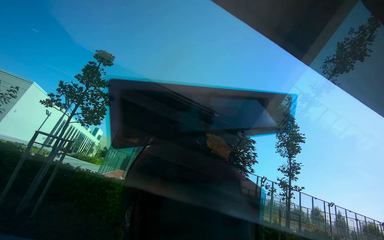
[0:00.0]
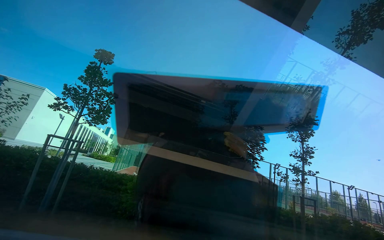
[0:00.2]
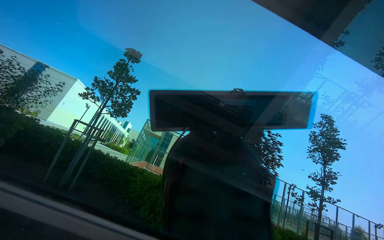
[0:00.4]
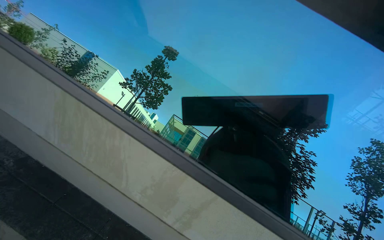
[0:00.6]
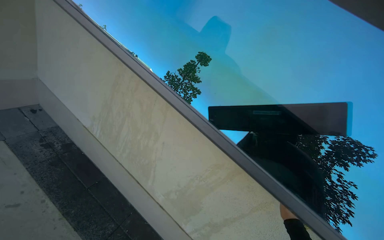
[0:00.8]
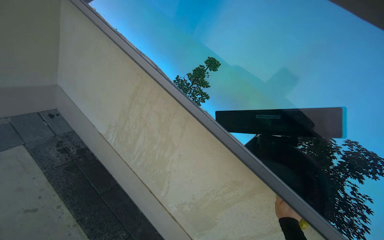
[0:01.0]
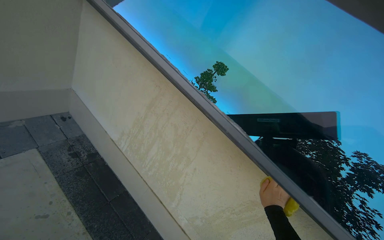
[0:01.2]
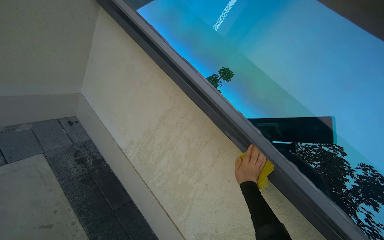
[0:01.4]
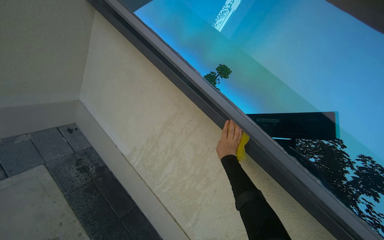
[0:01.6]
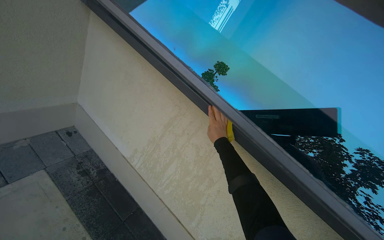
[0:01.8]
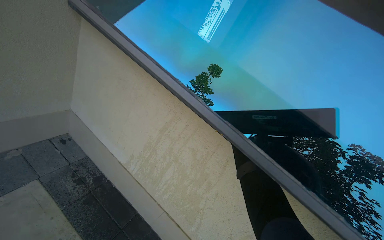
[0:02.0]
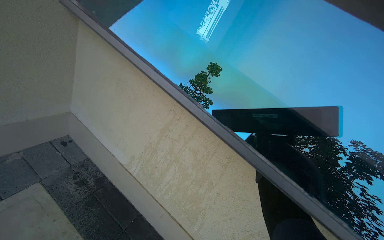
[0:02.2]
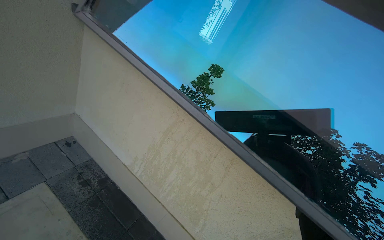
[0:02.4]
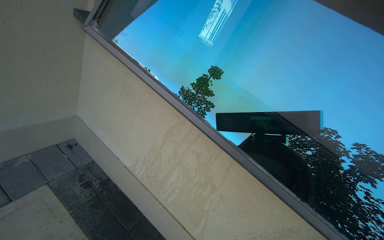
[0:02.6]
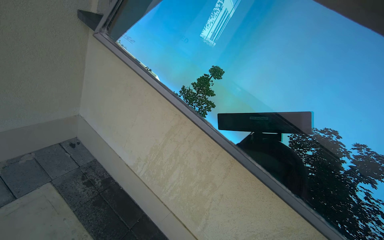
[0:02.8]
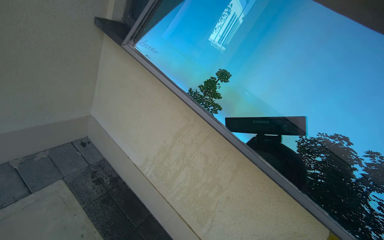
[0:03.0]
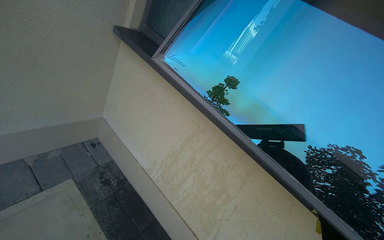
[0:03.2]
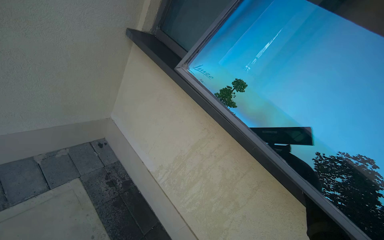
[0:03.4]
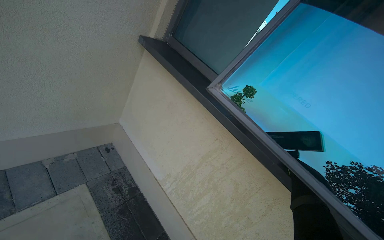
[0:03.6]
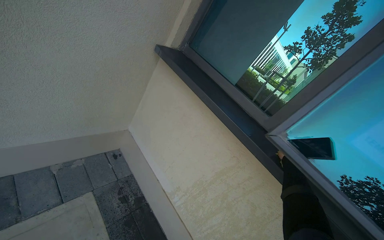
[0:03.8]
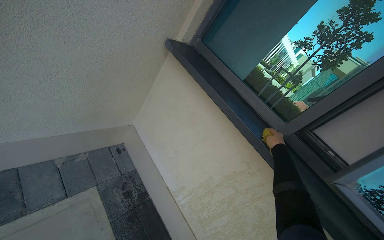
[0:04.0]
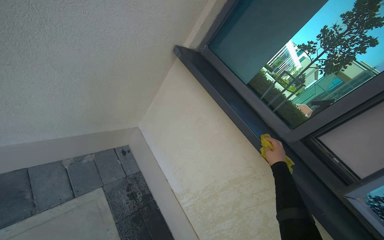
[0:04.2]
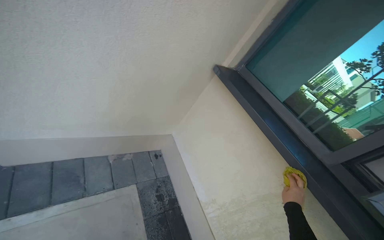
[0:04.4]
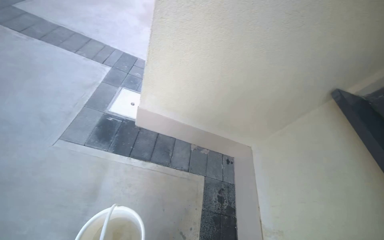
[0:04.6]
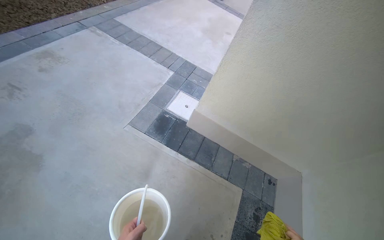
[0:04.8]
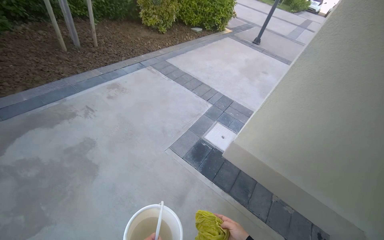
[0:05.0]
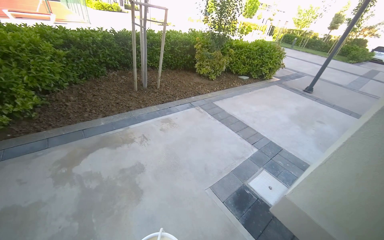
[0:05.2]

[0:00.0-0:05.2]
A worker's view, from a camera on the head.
Job: wiping surfaces.
The whole recording: Wiping window frame. The worker wipes the inside of the opened window frames with a yellow cloth.
0:00.0 to 0:01.8: The head rotates some 35 degrees to the left.
0:03.4 to 0:05.2: The camera is carried about 70 cm. The head turns to the left by some 95 degrees. The view tilts approximately 35 degrees upward.

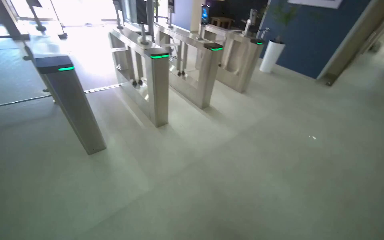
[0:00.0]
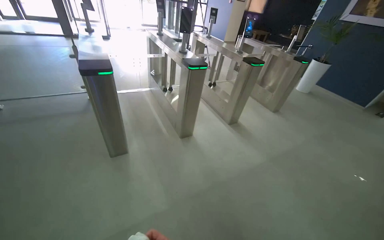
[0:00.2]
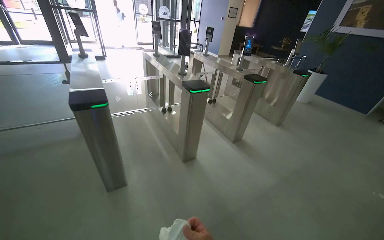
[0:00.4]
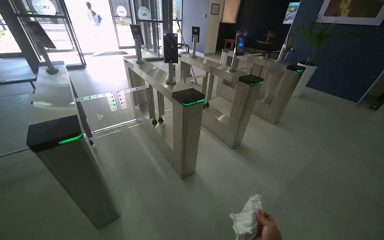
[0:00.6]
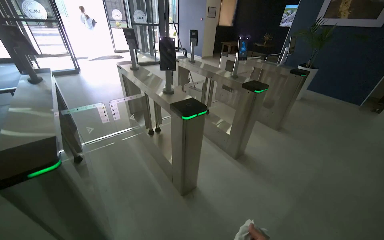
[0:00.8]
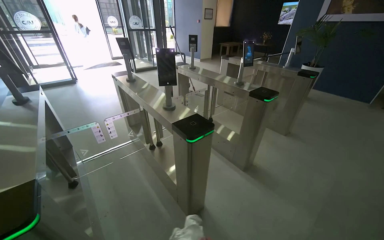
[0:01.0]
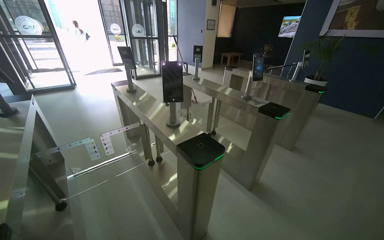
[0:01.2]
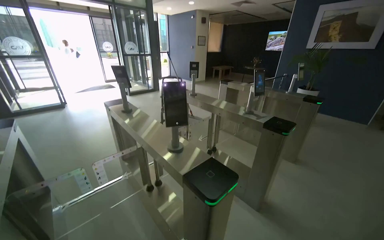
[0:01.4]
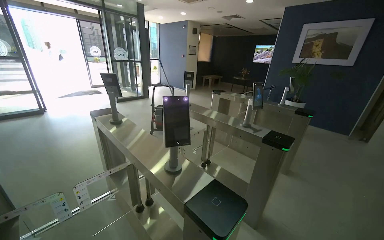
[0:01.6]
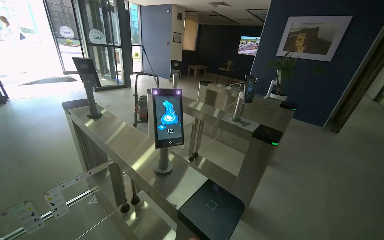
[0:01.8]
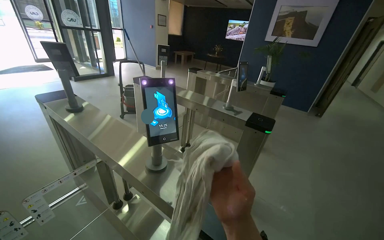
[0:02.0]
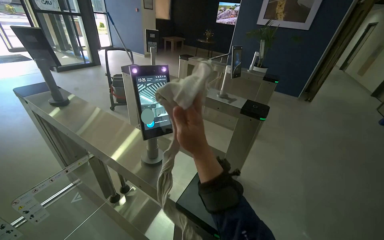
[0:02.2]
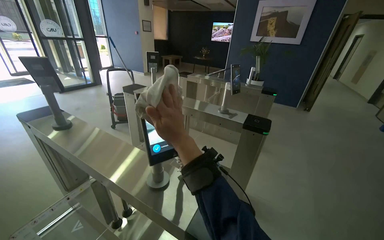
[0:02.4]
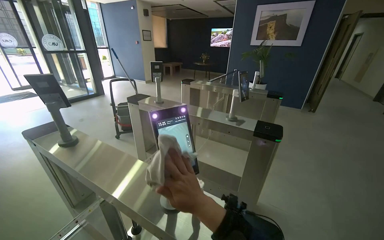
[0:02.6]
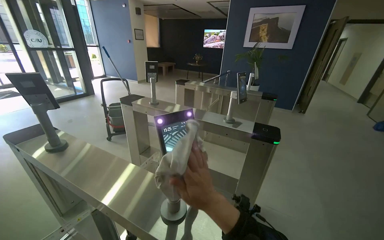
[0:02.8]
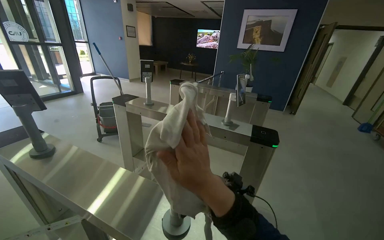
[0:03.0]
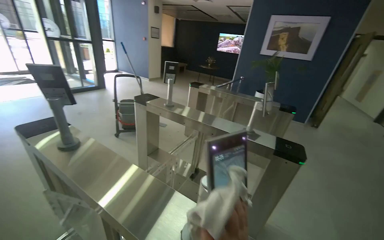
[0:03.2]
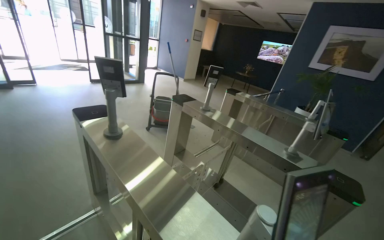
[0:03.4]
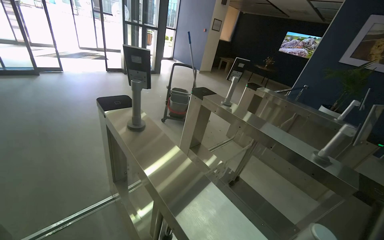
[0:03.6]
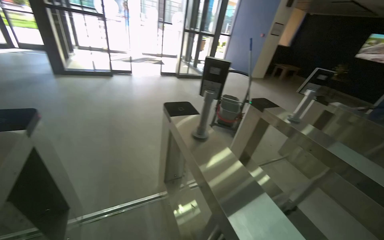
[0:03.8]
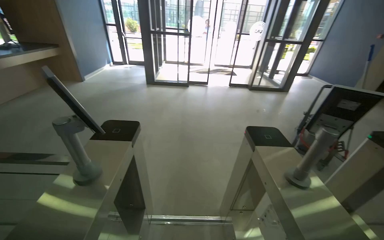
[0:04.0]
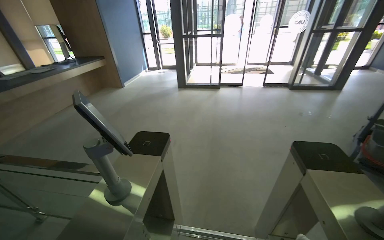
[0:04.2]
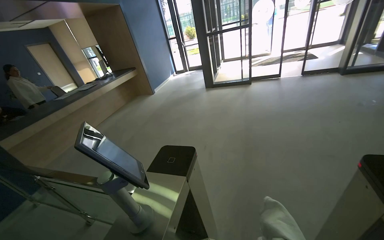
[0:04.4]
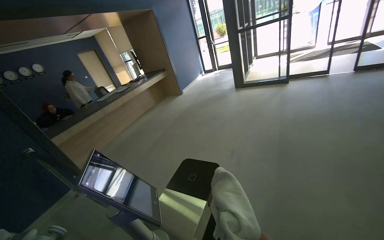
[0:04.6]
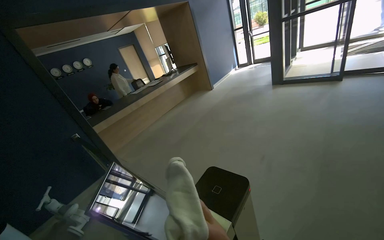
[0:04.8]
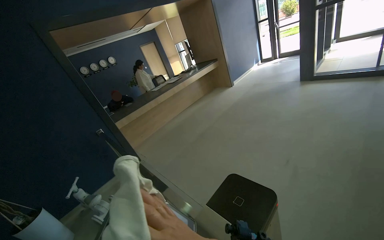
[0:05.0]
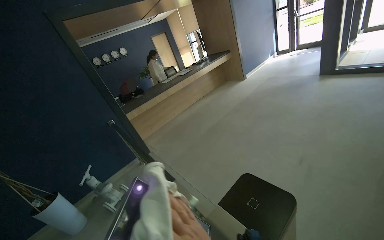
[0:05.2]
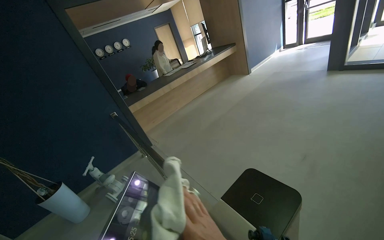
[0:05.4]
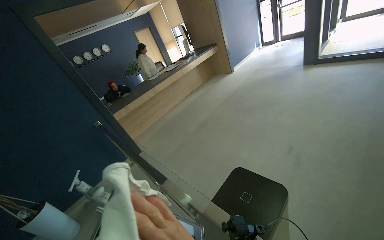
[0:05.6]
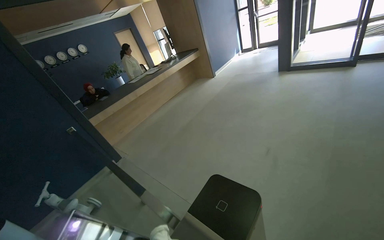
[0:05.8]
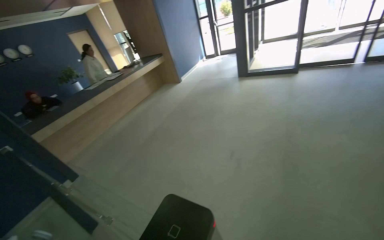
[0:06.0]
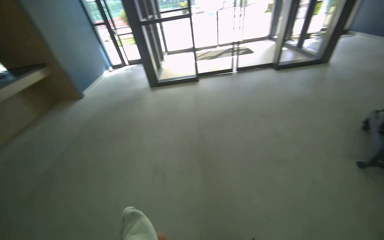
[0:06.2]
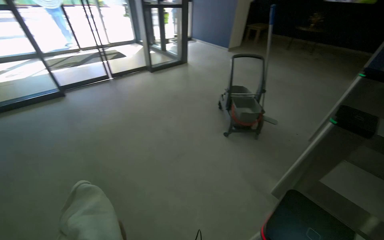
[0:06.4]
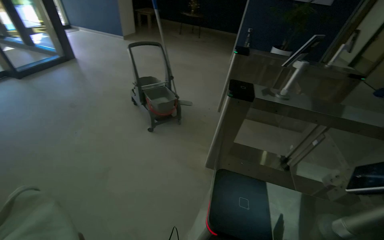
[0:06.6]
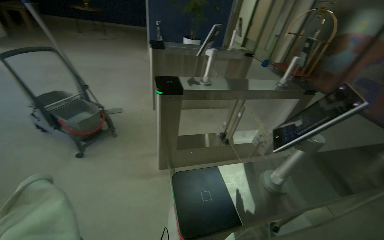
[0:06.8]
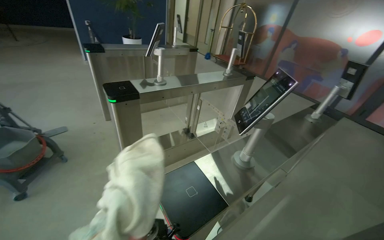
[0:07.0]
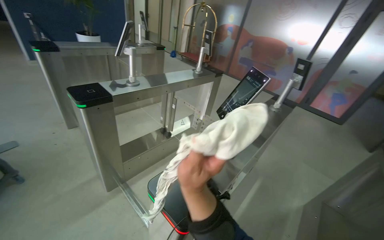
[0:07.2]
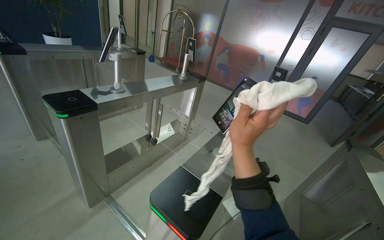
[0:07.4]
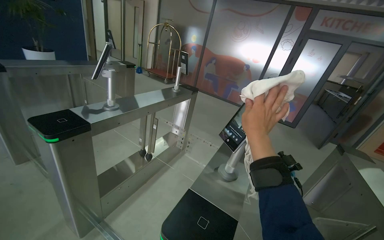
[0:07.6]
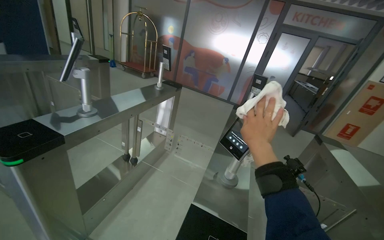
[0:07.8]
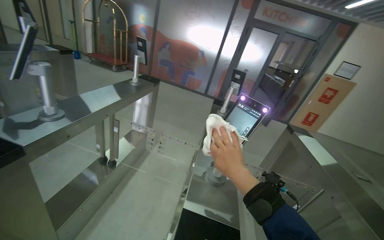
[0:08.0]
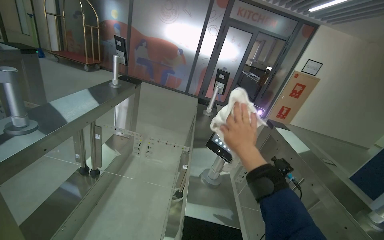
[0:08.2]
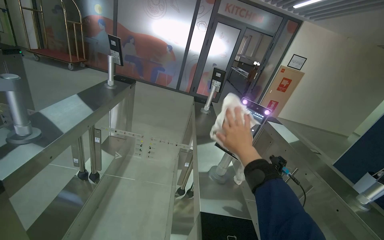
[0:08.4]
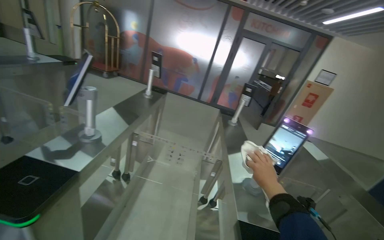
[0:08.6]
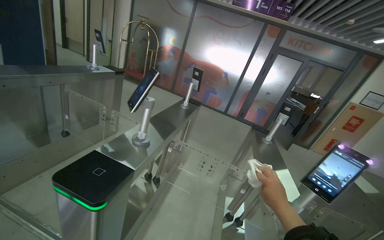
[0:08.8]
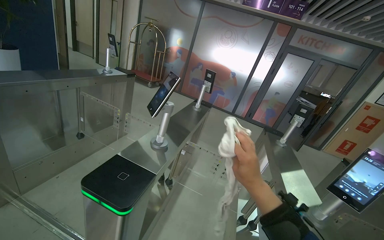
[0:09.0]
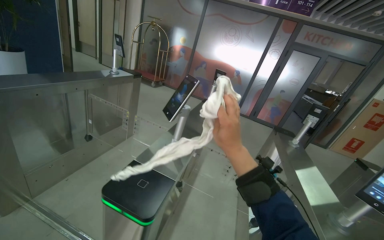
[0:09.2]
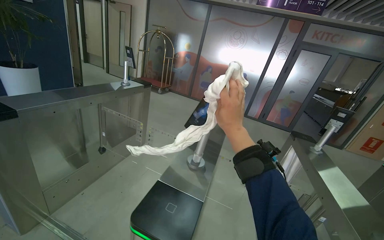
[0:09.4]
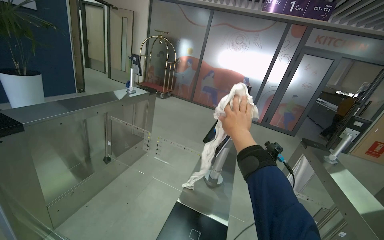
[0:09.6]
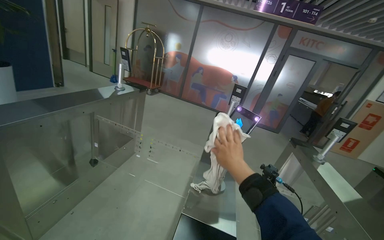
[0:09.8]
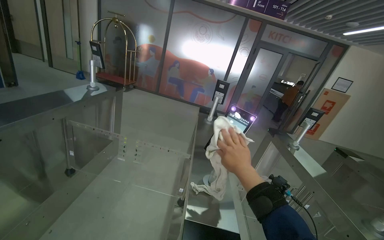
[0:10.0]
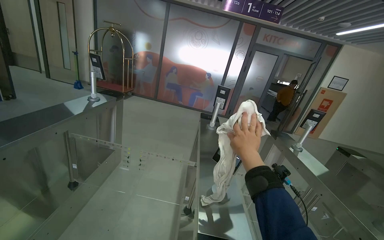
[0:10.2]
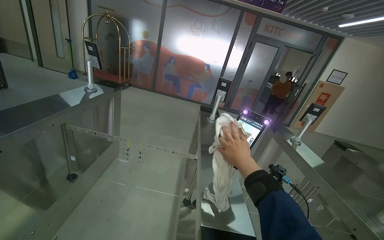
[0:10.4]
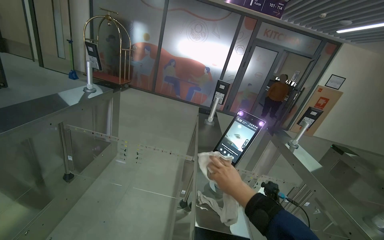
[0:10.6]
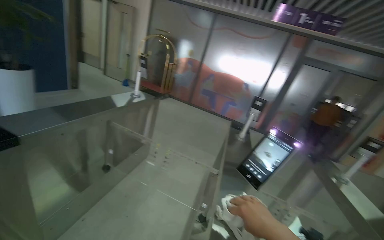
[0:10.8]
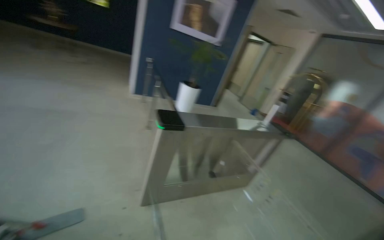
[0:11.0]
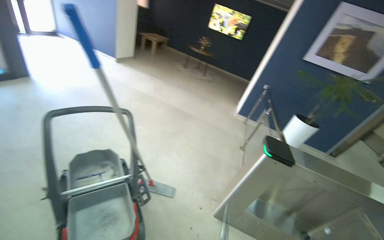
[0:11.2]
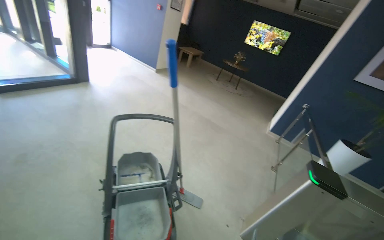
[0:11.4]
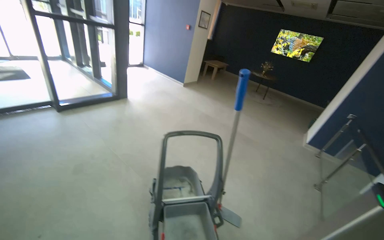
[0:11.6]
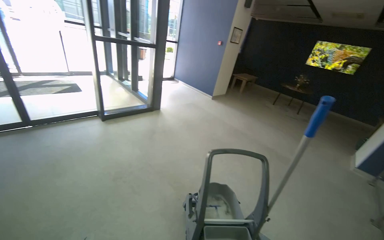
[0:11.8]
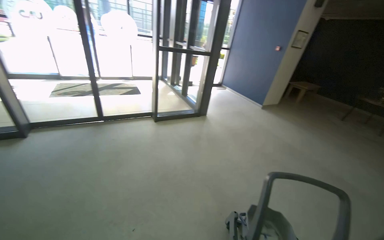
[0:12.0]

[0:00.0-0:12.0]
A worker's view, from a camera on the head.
Job: wiping surfaces.
The whole recording: Wiping entrance surfaces. The worker wipes the turnstile screens, metal surfaces, and glass door in the entrance area.
0:00.0 to 0:01.6: The camera travels about 1.5 m. The view tilts approximately 15 degrees upward.
0:01.6 to 0:03.0: The camera sweeps to the right, by approximately 20 degrees.
0:03.0 to 0:04.4: The head travels some 70 cm. The wearer looks roughly 85 degrees further to the left.
0:06.0 to 0:07.6: The head travels some 60 cm. The head rotates roughly 170 degrees to the right.
0:07.6 to 0:09.0: The camera travels roughly 60 cm.
0:09.0 to 0:10.4: The wearer moves roughly 50 cm.
0:10.4 to 0:12.0: The camera travels approximately 90 cm. The wearer's head swings roughly 145 degrees to the left. The view tilts roughly 35 degrees upward.

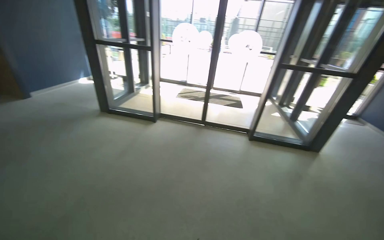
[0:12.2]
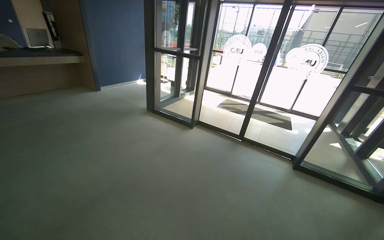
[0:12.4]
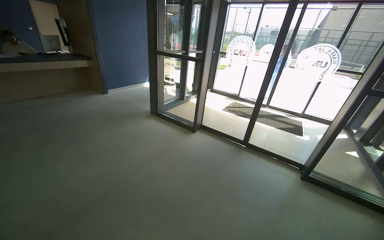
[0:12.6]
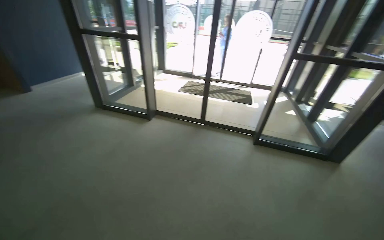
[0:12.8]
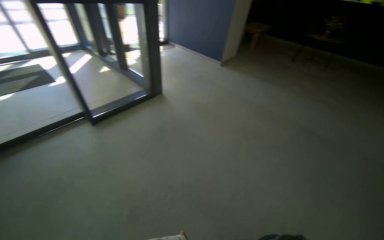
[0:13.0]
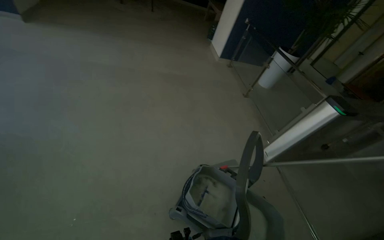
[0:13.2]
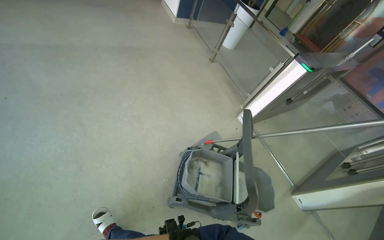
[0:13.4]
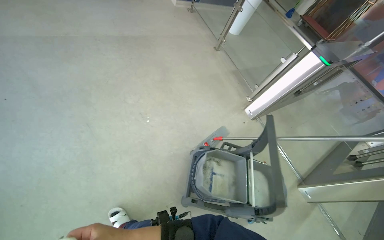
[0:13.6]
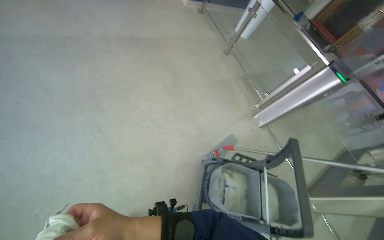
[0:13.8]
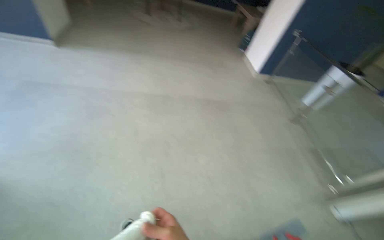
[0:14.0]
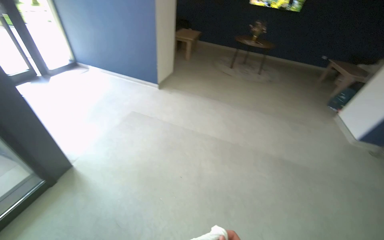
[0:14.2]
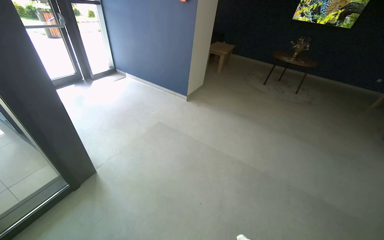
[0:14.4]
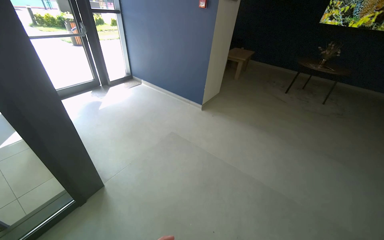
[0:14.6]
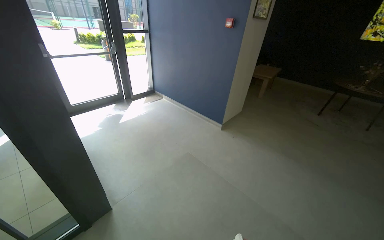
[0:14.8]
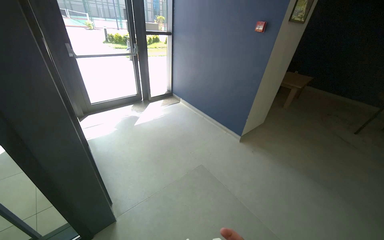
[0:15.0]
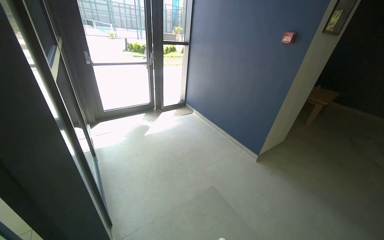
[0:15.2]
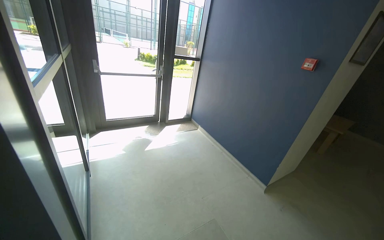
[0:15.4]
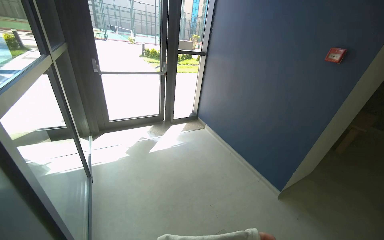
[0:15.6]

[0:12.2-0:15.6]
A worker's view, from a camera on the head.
Job: wiping surfaces.
The whole recording: Wiping entrance surfaces. The worker wipes the turnstile screens, metal surfaces, and glass door in the entrance area.
0:12.2 to 0:13.8: The camera is carried about 1.5 m. The wearer looks approximately 120 degrees further to the right. The view tilts approximately 45 degrees downward.
0:13.8 to 0:15.6: The head travels some 1.5 m. The wearer looks approximately 85 degrees further to the left. The view tilts approximately 45 degrees upward.
